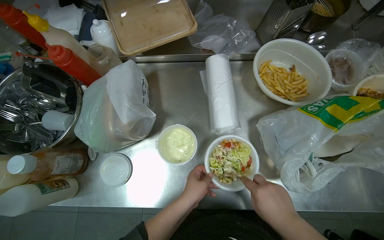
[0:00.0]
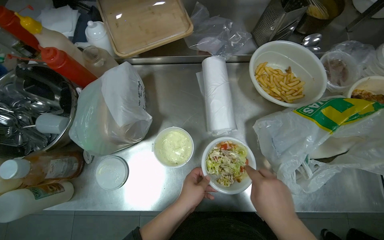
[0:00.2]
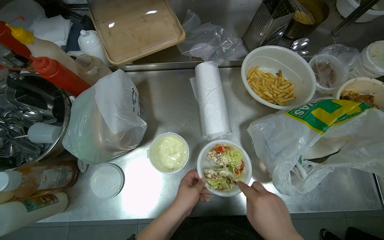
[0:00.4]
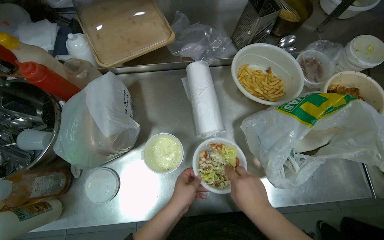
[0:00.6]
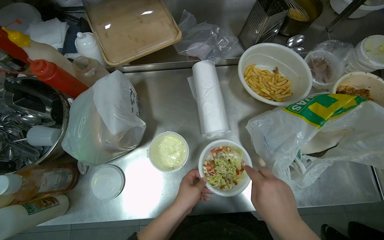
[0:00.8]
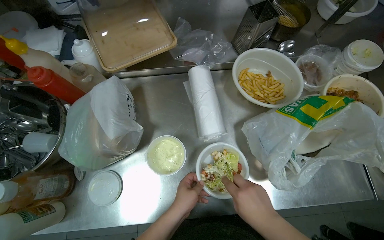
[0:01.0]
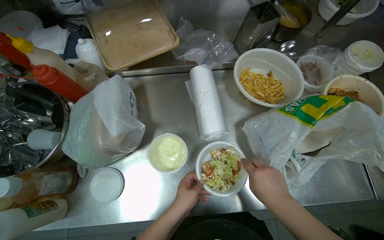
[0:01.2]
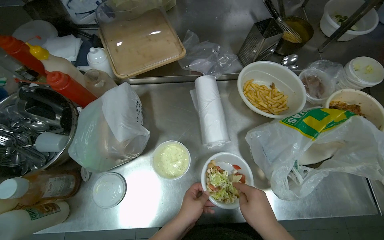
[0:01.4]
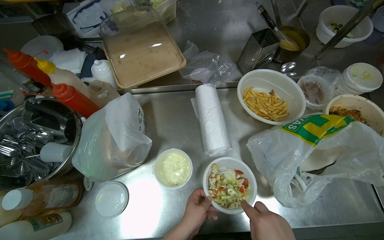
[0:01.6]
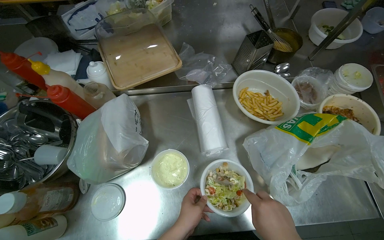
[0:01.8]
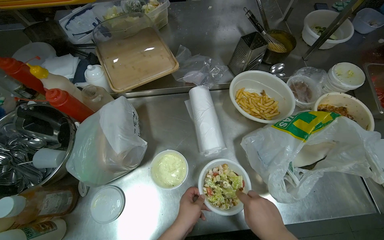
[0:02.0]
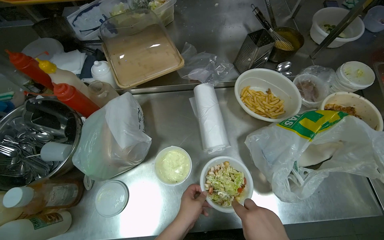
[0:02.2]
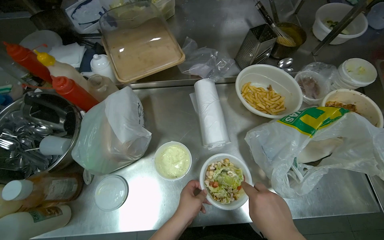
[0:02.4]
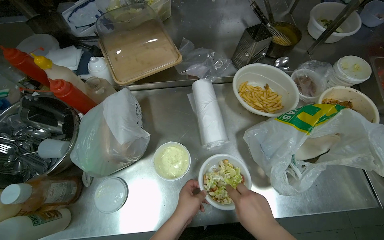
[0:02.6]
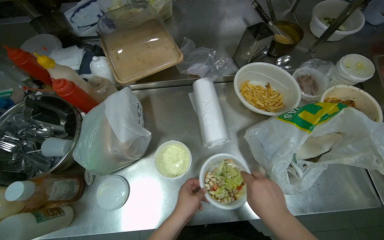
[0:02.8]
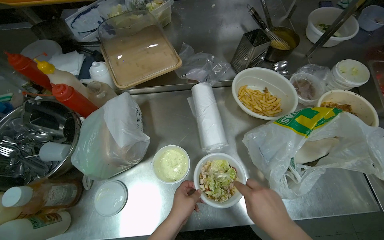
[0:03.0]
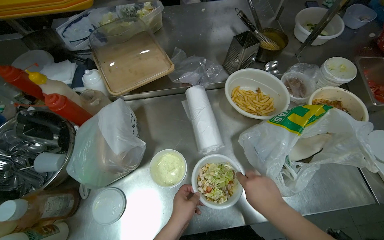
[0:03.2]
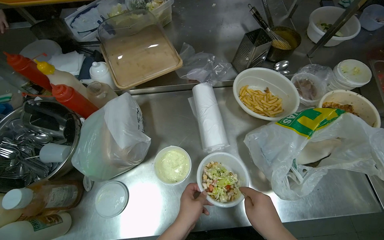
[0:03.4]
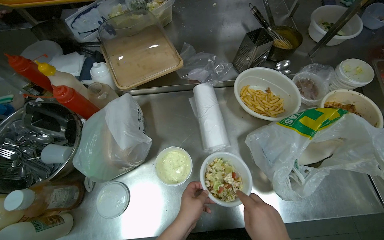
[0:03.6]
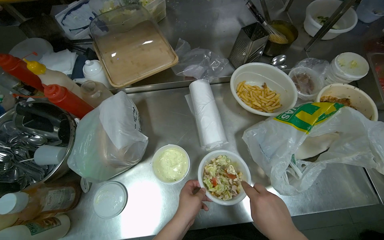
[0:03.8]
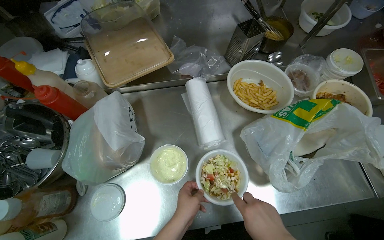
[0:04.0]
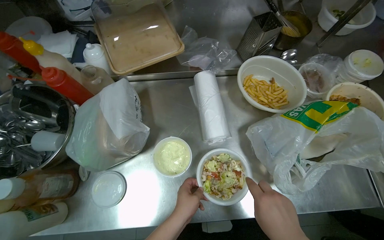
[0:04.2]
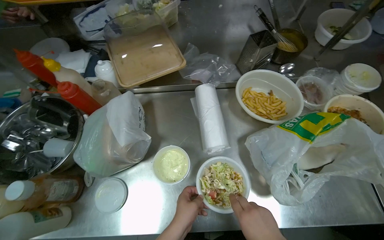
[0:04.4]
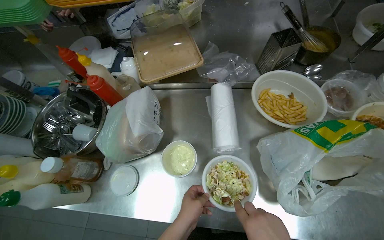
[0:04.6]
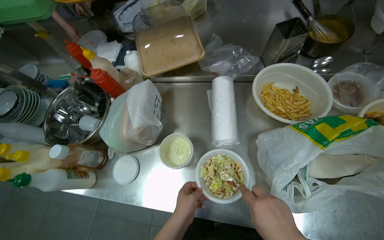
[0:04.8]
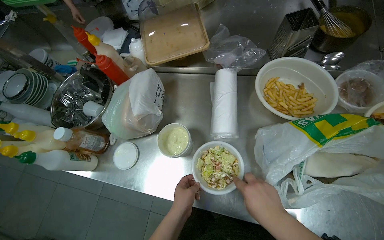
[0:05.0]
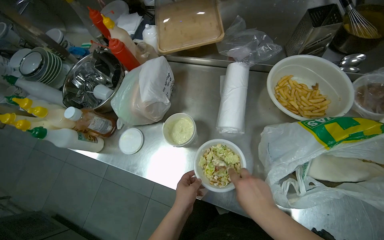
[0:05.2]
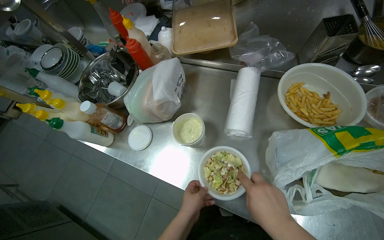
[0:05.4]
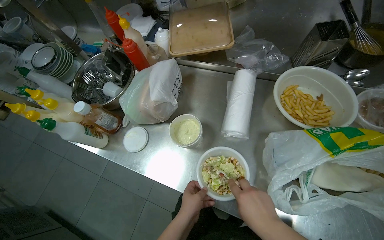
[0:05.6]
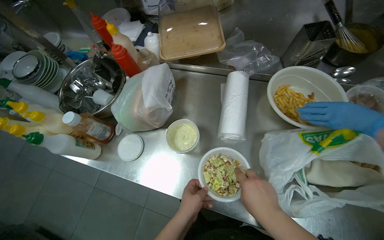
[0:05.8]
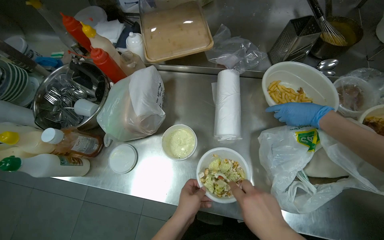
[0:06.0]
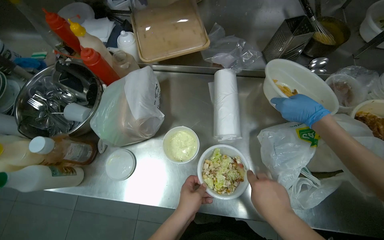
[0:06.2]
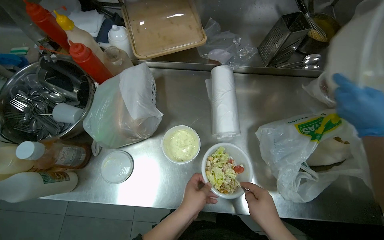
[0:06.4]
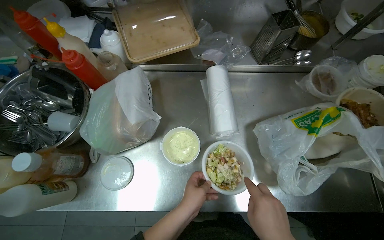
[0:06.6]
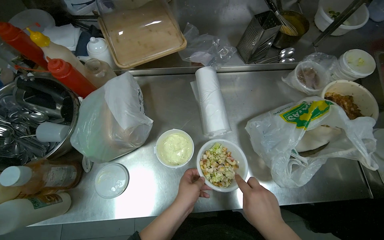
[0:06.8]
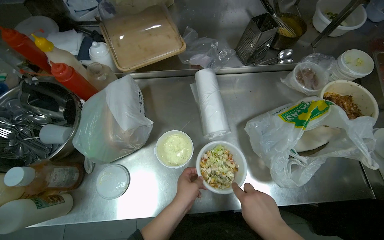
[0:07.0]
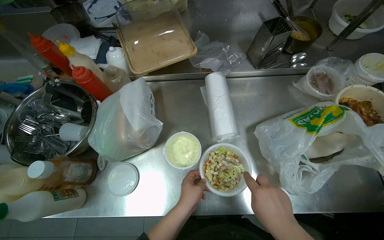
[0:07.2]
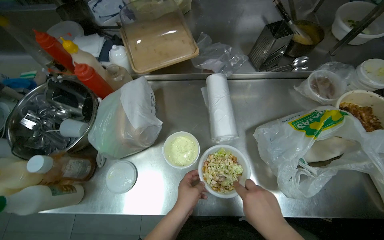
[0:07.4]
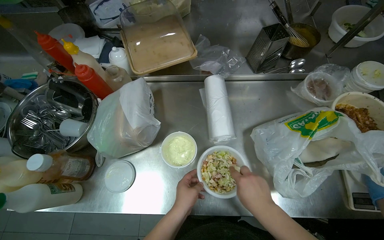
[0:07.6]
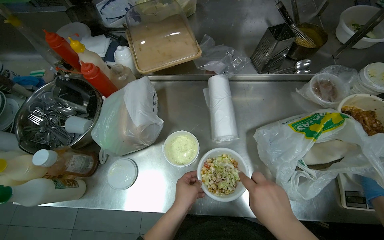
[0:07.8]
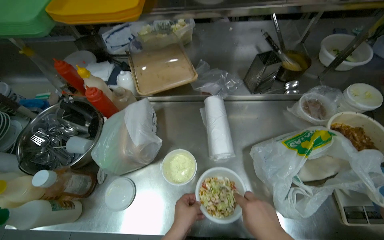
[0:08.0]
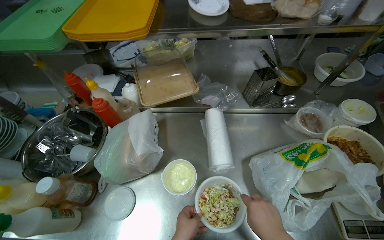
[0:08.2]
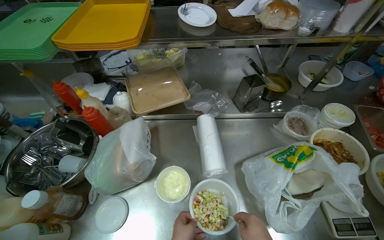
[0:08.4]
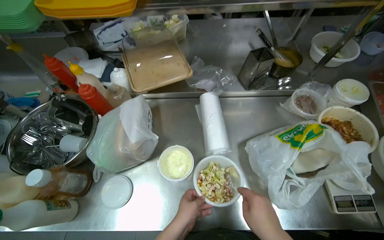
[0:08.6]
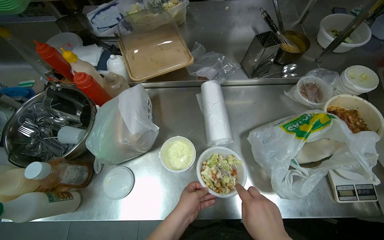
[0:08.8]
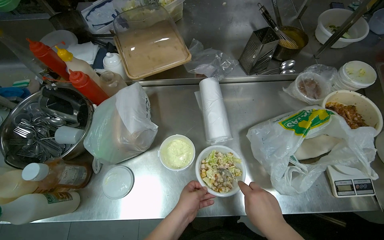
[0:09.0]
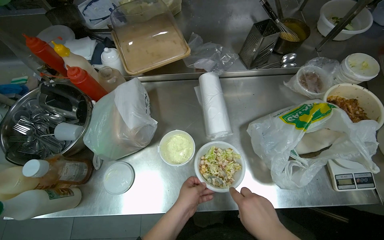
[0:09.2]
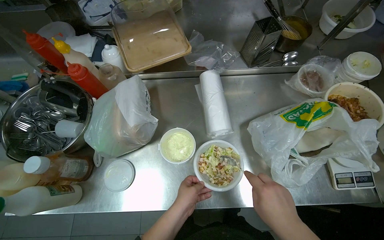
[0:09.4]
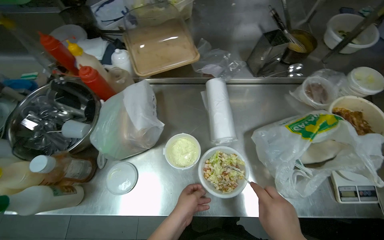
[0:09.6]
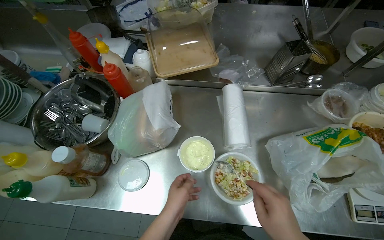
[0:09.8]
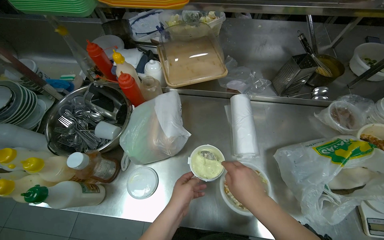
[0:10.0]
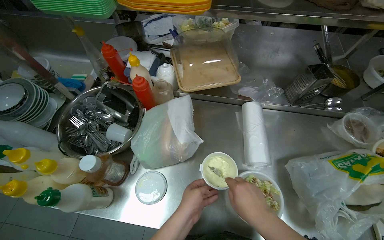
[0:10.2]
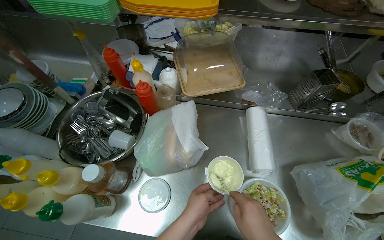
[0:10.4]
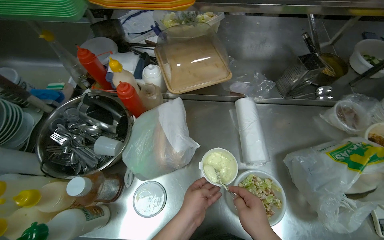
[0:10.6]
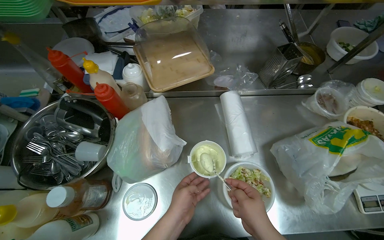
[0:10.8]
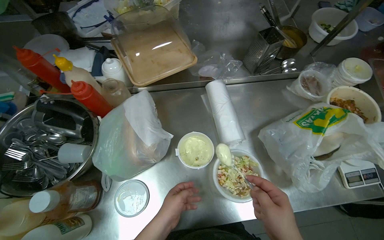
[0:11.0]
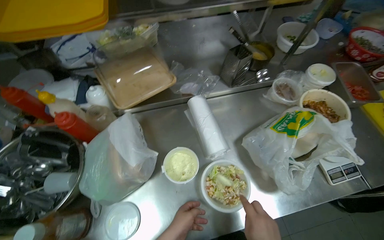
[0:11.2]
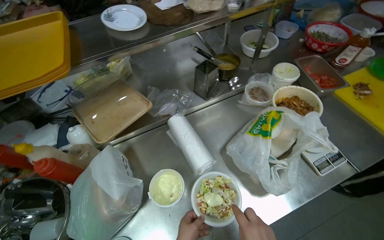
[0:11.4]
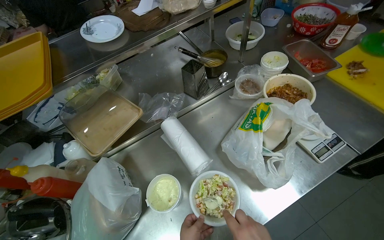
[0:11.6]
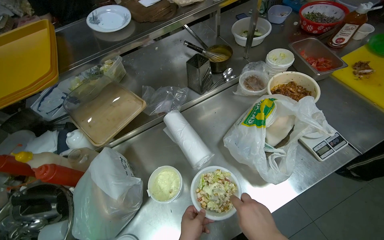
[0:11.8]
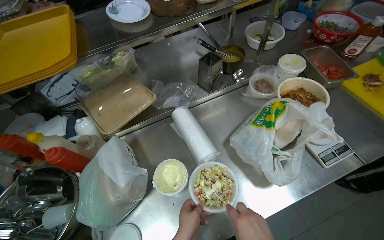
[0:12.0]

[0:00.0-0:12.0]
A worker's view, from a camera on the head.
Job: preparing food.
The whole recording: Preparing salad in bowl. The worker mixes salad, adds sauce, and transfers it to a plate on a scale.
0:10.4 to 0:12.0: Everything in view rotates some 35 degrees counterclockwise.

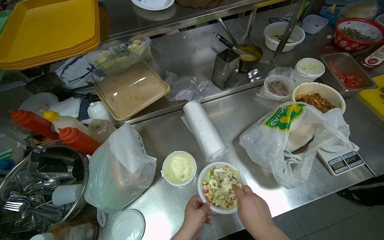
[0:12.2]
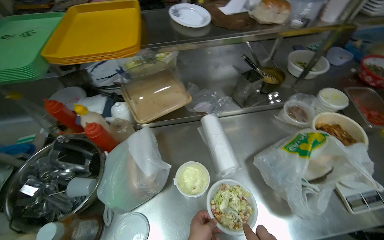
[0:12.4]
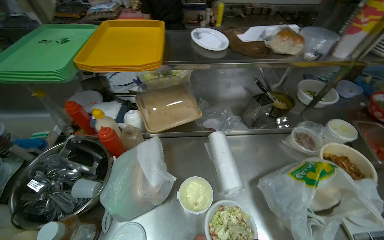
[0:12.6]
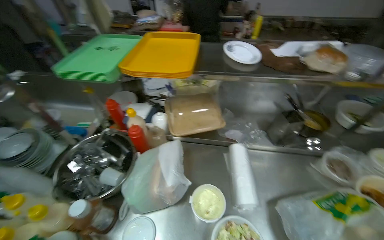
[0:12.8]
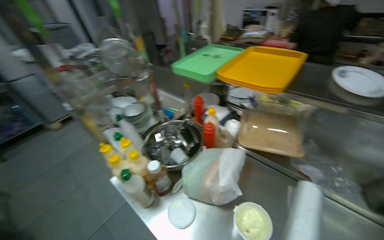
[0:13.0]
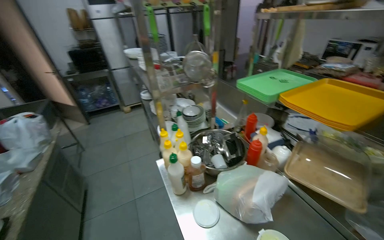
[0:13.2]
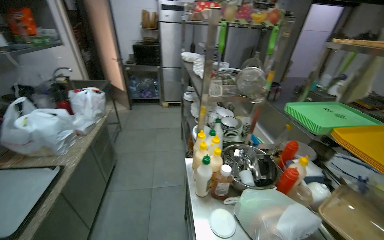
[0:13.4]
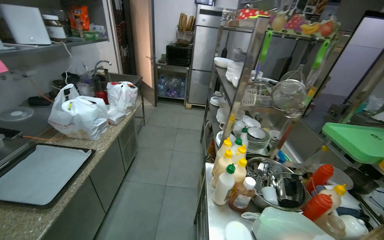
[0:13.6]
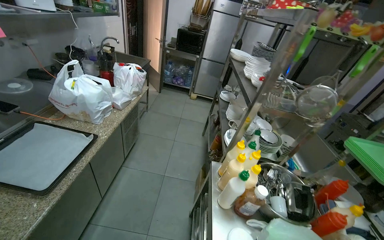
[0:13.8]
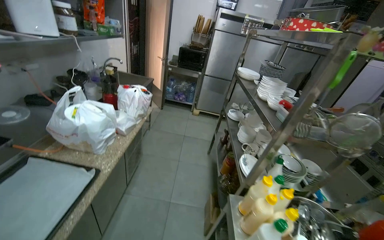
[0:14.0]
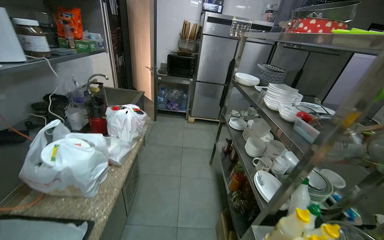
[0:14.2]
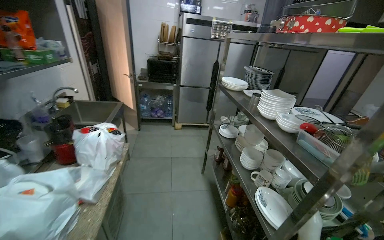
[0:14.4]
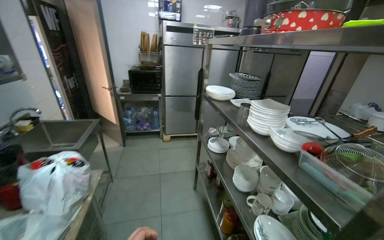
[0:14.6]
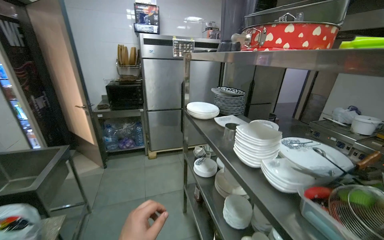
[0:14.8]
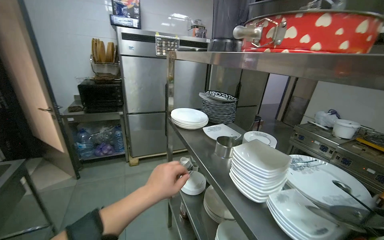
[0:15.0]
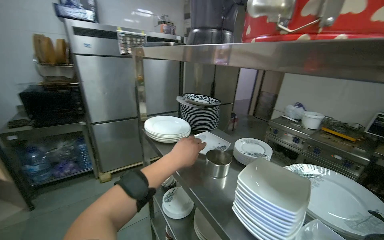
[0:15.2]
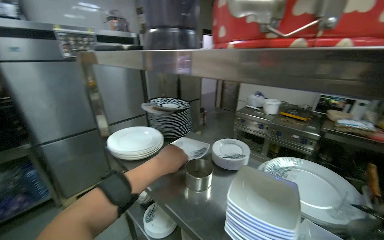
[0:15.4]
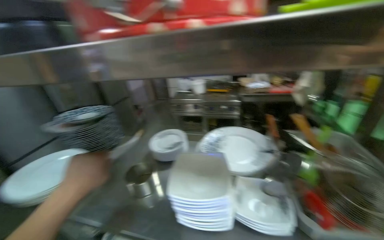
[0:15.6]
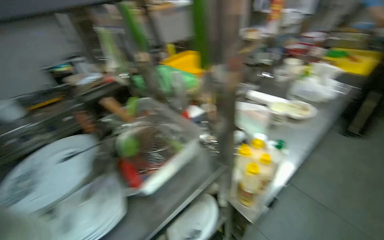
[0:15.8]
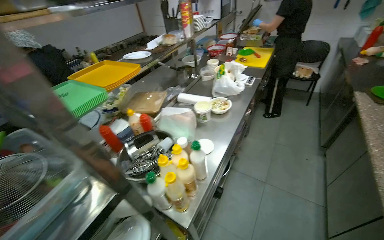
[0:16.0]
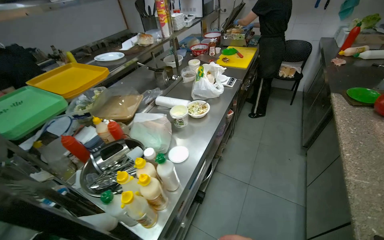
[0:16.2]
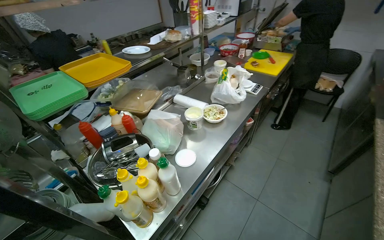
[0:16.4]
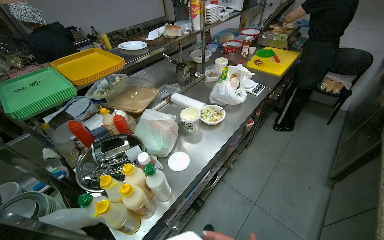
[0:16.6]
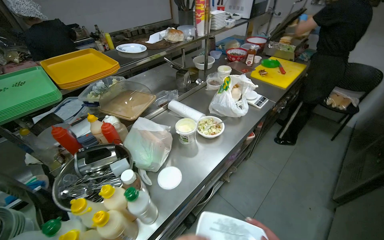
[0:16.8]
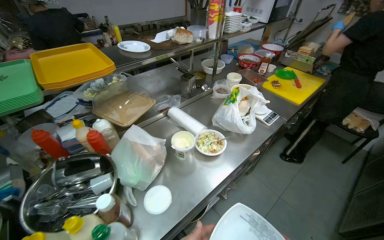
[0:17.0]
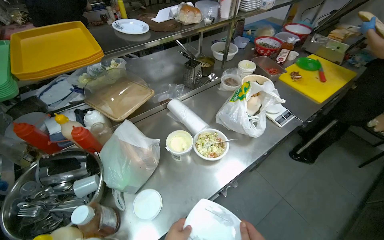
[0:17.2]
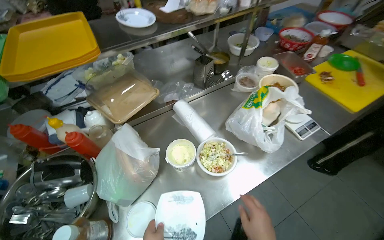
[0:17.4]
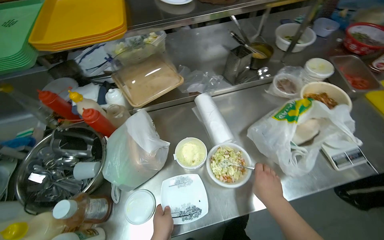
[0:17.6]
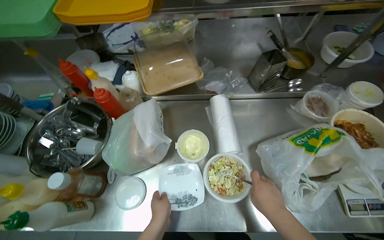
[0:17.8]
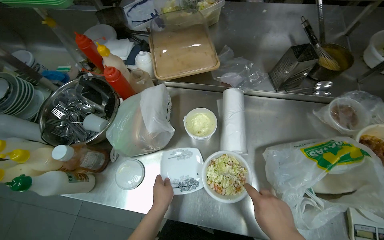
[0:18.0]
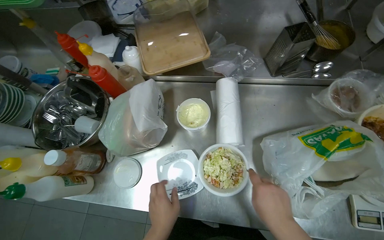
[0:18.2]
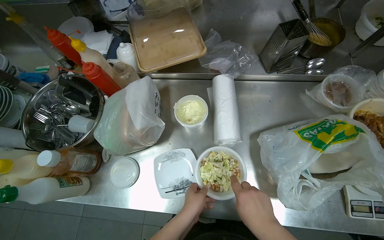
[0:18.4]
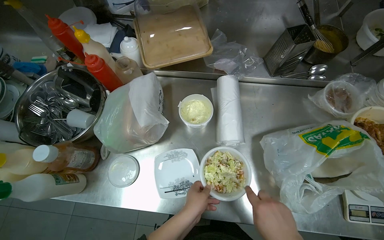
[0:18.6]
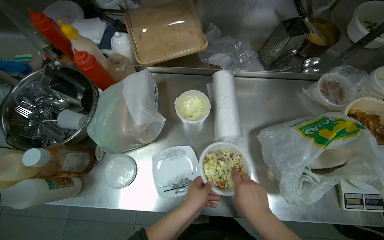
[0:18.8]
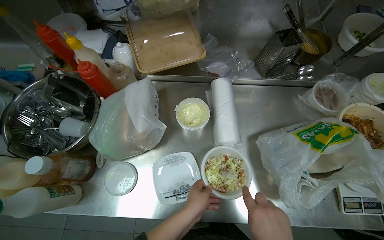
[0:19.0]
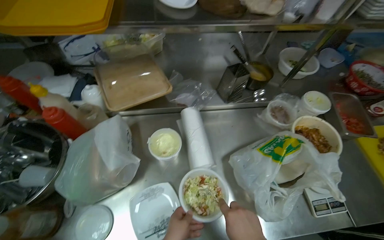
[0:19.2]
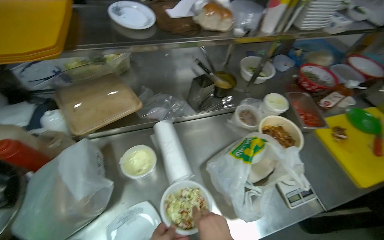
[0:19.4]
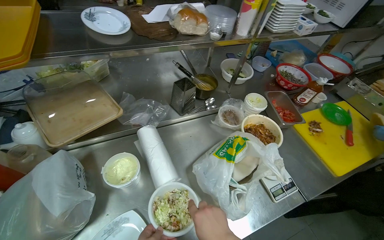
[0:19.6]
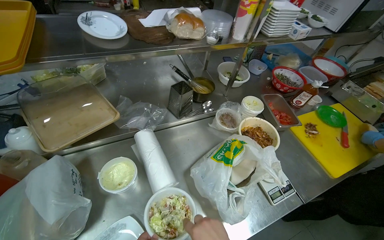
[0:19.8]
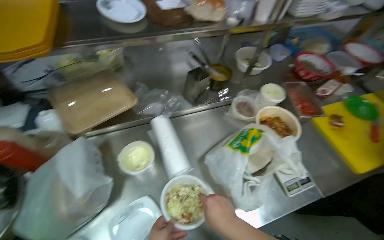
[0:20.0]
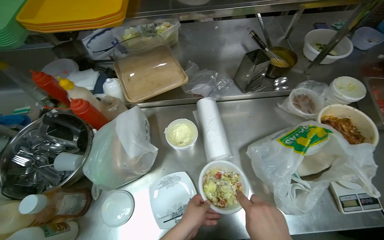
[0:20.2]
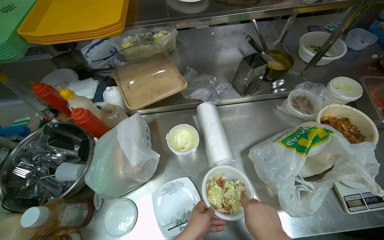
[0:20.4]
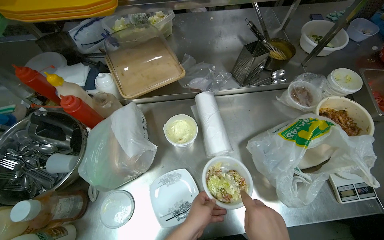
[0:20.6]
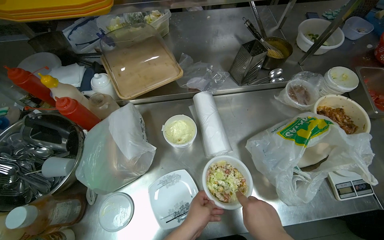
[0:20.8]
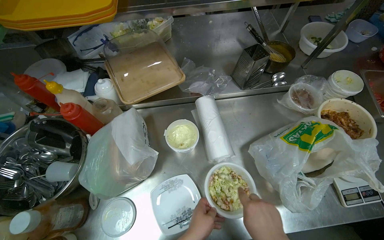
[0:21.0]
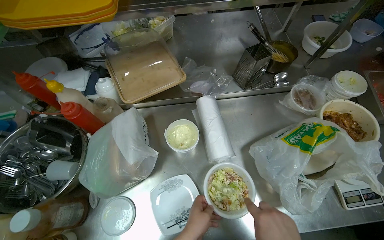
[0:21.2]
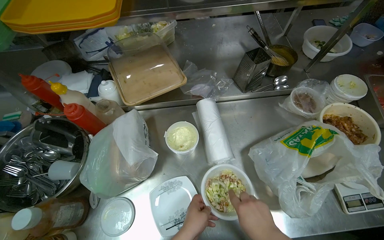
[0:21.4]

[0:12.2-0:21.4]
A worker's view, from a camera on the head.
Job: preparing food.
The whole recording: Preparing salad in bowl. The worker mixes salad, adds sauce, and transfers it to a plate on a scale.
0:12.2 to 0:13.8: The wearer looks about 115 degrees further to the left. The camera pitches upward, by roughly 20 degrees.
0:13.8 to 0:15.2: The camera is carried about 1 m. The head rotates roughly 40 degrees to the right.
0:15.2 to 0:16.8: The head travels roughly 70 cm. The head rotates roughly 105 degrees to the right.
0:16.8 to 0:18.4: The camera travels roughly 60 cm. The head turns to the left by approximately 50 degrees. The view tips downward by some 30 degrees.
0:18.4 to 0:19.8: The head rotates some 30 degrees to the right. The view tilts about 15 degrees upward.
0:19.8 to 0:21.4: The wearer's head swings some 20 degrees to the left.
